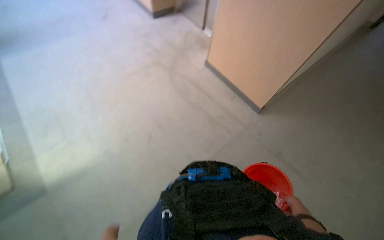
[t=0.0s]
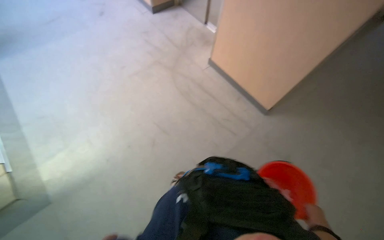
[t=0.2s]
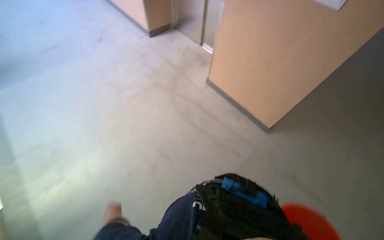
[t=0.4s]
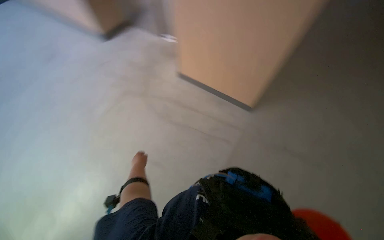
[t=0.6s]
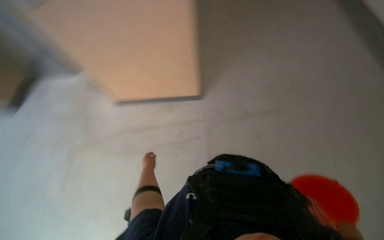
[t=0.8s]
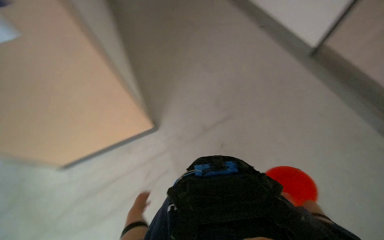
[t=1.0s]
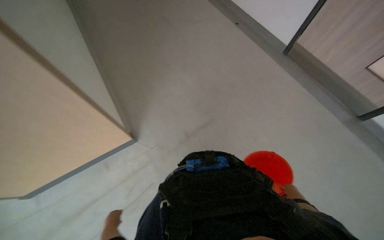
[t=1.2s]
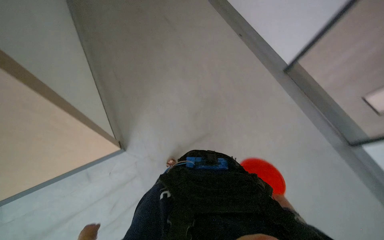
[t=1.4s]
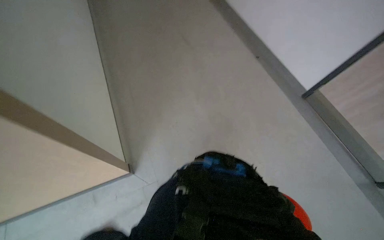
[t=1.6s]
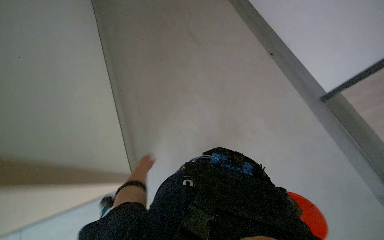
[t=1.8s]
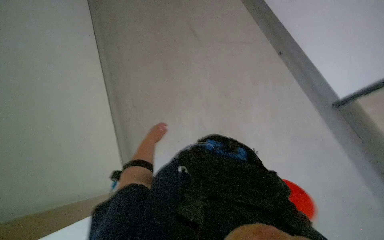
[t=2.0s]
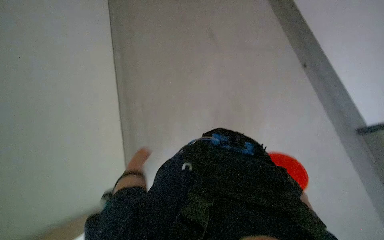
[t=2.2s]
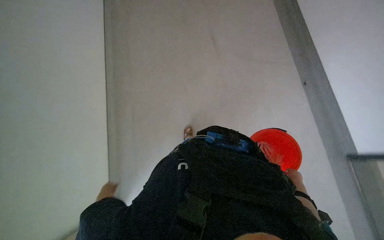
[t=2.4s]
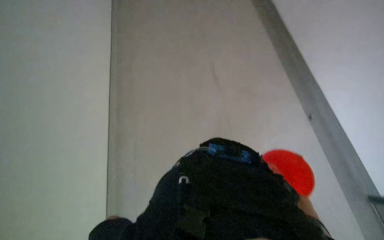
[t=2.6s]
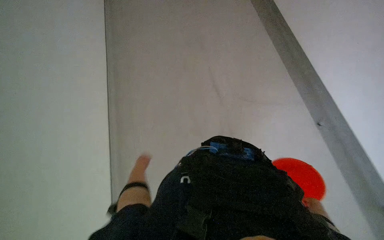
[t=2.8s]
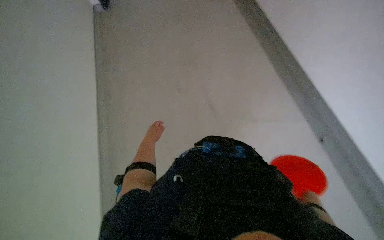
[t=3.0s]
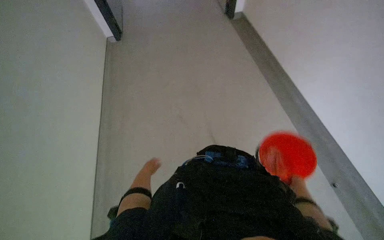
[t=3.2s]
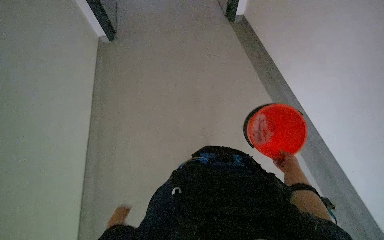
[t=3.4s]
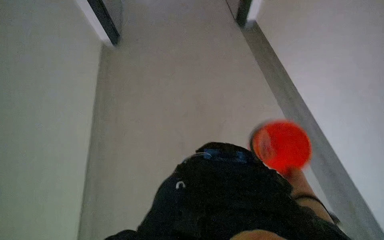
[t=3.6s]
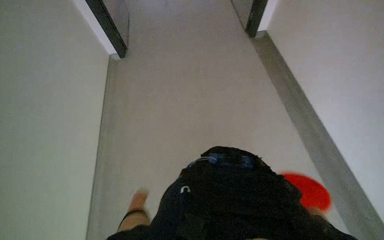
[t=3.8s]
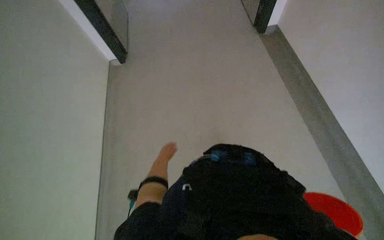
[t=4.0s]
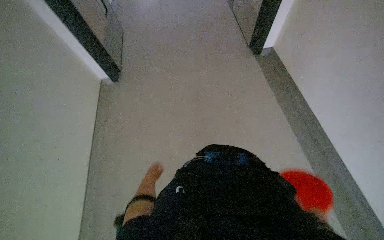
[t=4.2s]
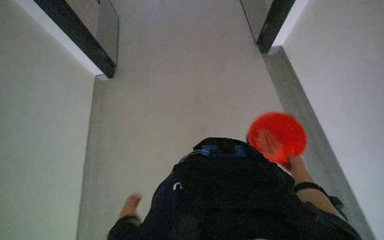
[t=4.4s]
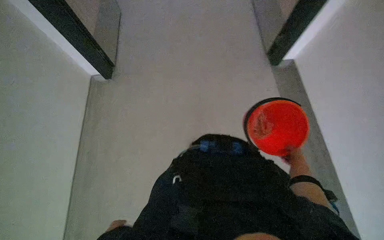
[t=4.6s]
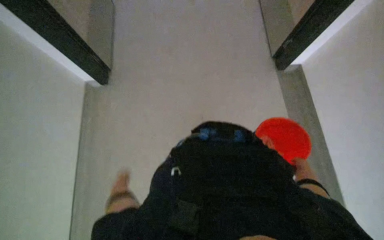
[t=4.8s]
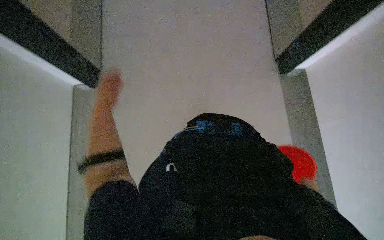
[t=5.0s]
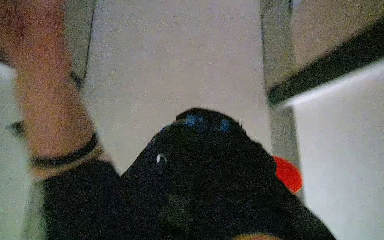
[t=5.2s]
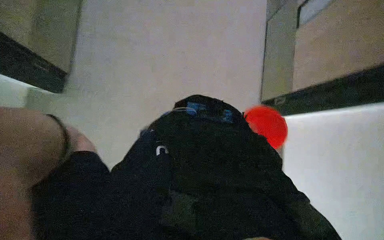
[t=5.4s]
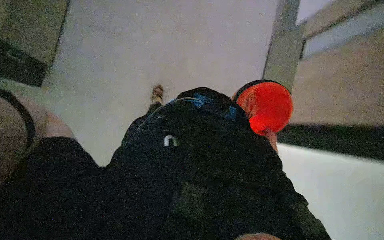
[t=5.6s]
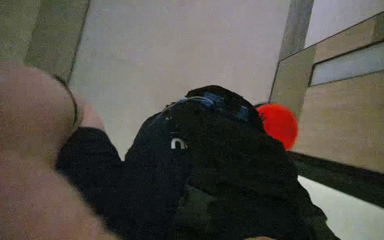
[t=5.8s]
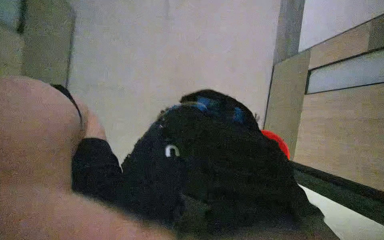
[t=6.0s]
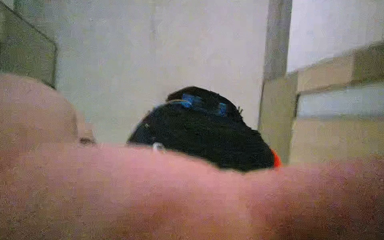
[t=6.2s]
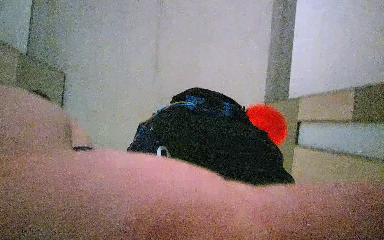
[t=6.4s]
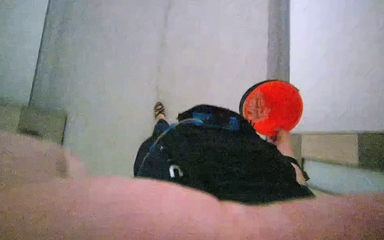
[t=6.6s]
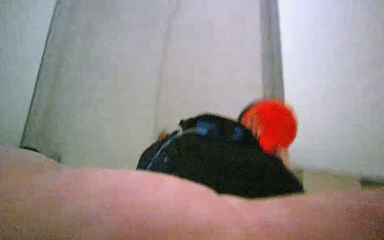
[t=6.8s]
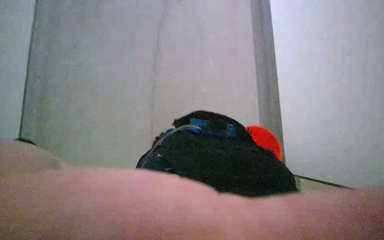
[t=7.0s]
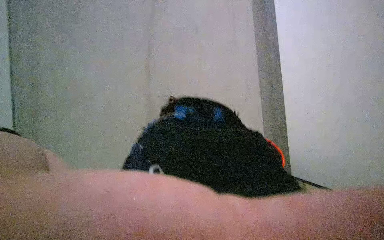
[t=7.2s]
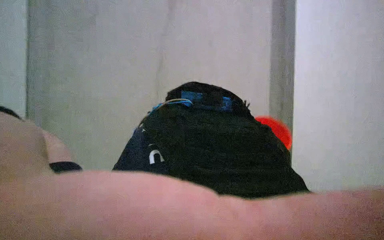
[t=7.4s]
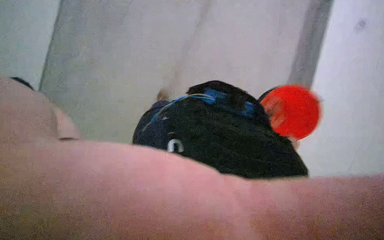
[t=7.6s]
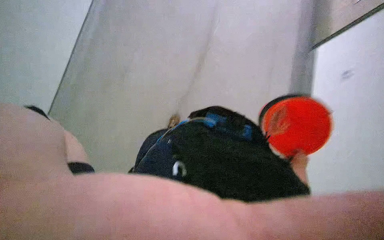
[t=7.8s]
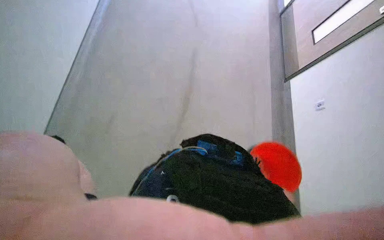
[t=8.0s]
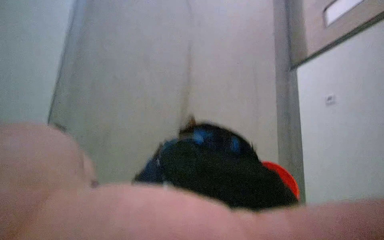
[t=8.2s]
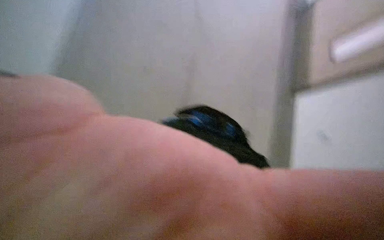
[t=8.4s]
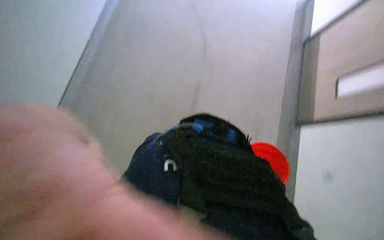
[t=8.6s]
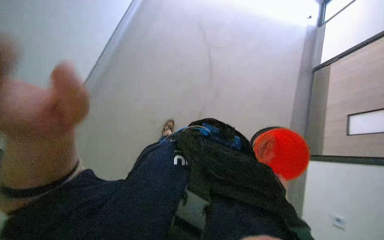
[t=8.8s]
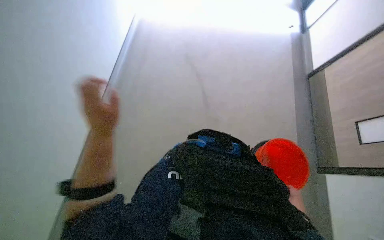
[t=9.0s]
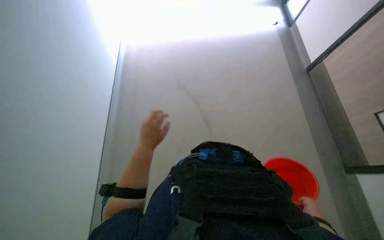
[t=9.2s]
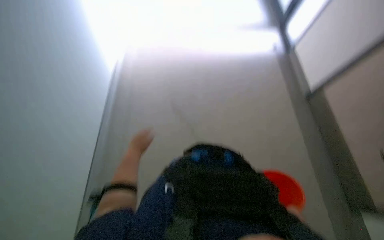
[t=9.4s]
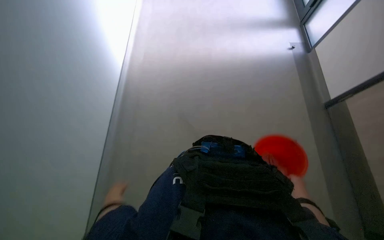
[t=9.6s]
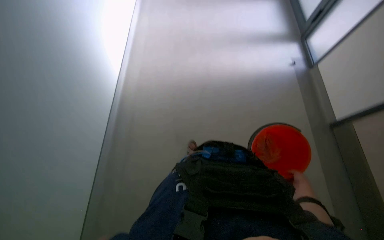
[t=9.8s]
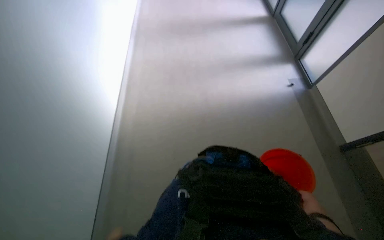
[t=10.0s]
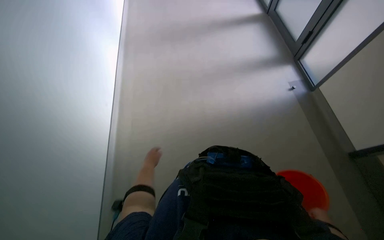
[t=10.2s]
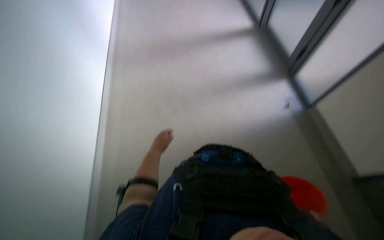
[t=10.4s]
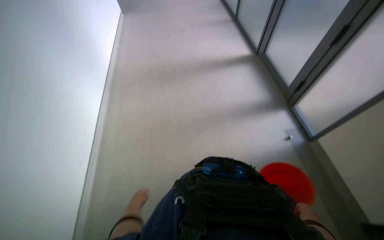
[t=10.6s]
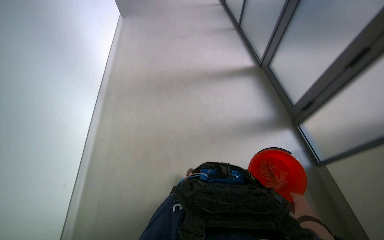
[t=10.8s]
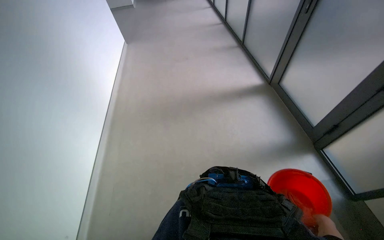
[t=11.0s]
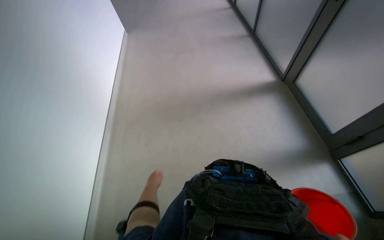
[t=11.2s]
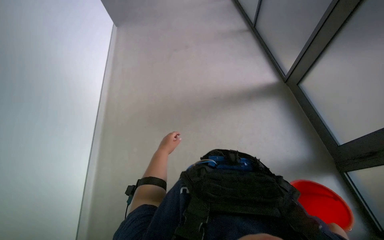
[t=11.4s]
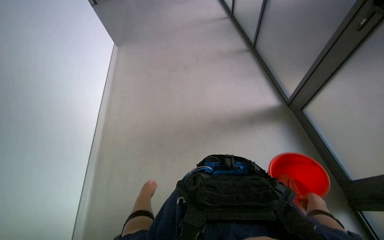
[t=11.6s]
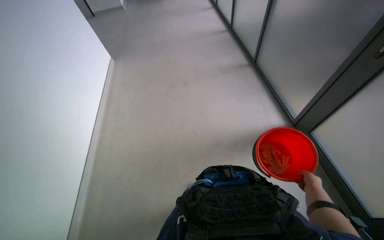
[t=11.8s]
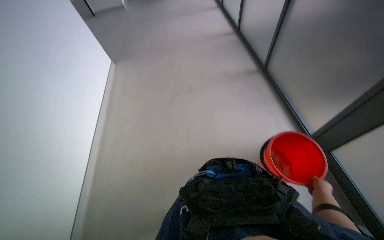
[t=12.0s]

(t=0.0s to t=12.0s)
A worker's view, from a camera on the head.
Job: preparing cleaning supplies.
The whole recording: Walking with cleaning supplies. The worker walks through a building carrying a red bucket and a white cloth.
t=0.0s - t=1.6s: The head turns to the right by roughly 50 degrees. The wearer looks some 20 degrees further upward.
t=10.4s - t=12.0s: The view tips upward by roughly 20 degrees.

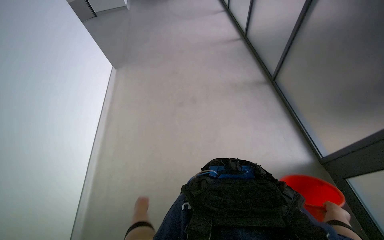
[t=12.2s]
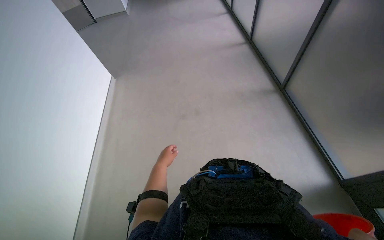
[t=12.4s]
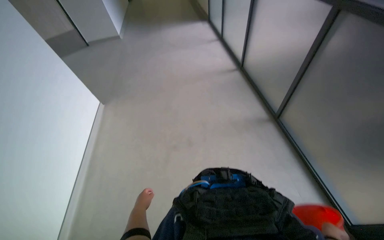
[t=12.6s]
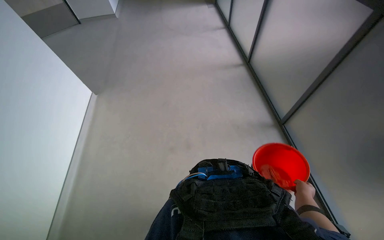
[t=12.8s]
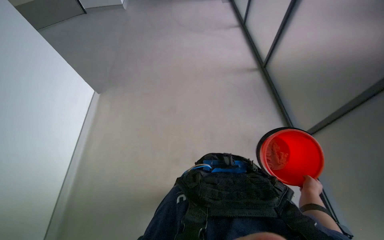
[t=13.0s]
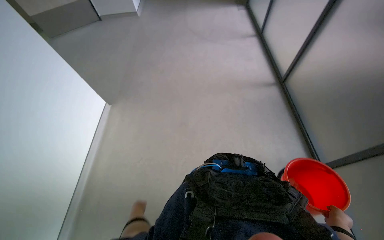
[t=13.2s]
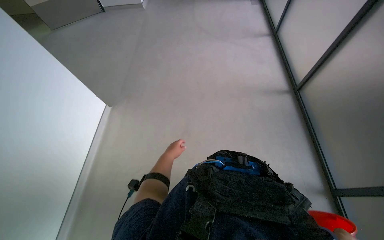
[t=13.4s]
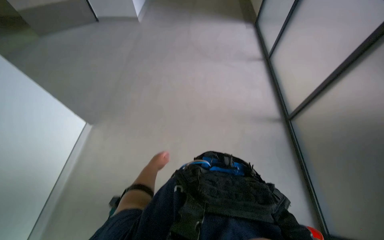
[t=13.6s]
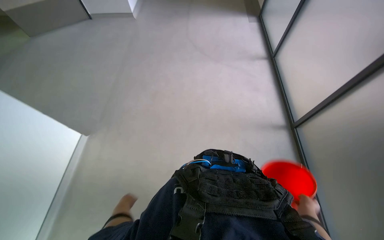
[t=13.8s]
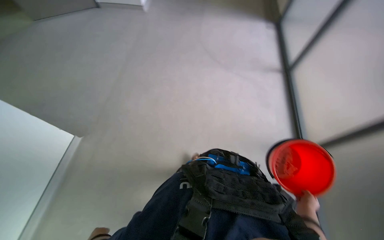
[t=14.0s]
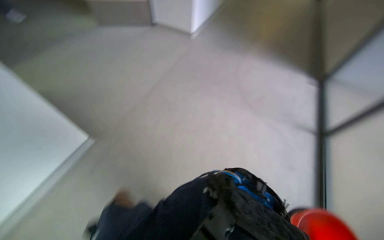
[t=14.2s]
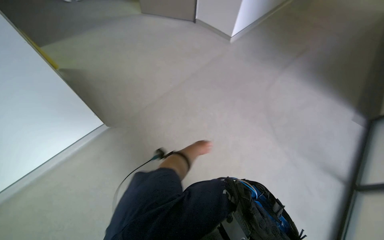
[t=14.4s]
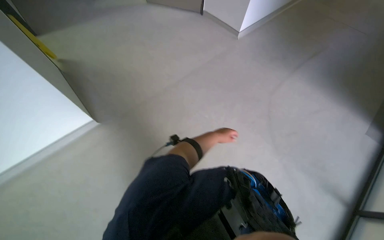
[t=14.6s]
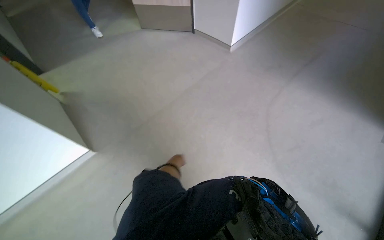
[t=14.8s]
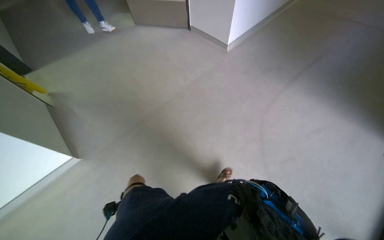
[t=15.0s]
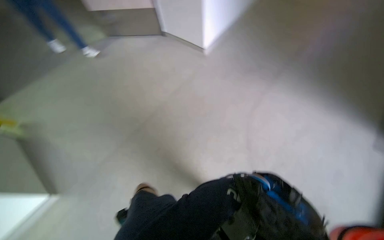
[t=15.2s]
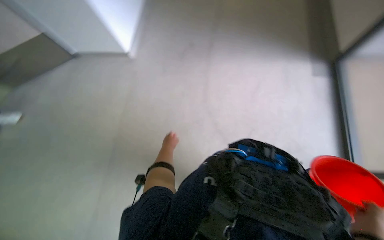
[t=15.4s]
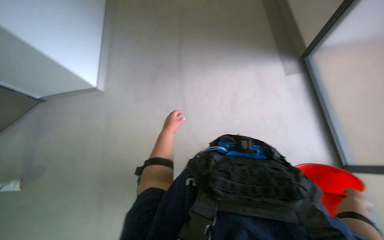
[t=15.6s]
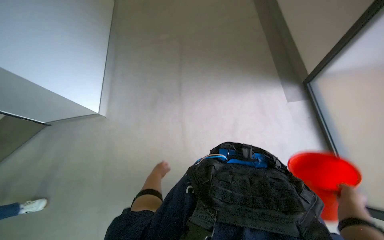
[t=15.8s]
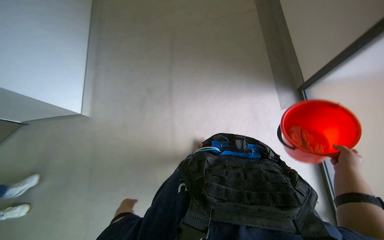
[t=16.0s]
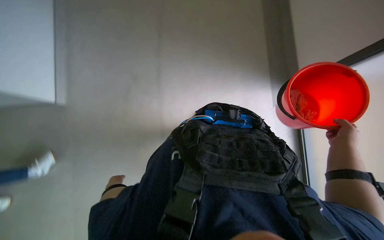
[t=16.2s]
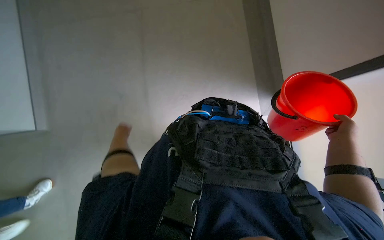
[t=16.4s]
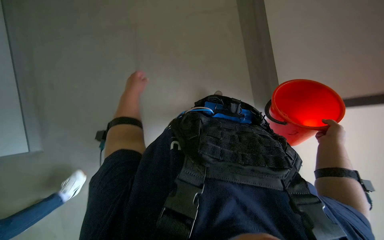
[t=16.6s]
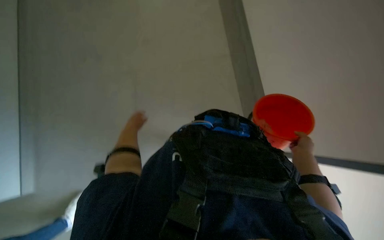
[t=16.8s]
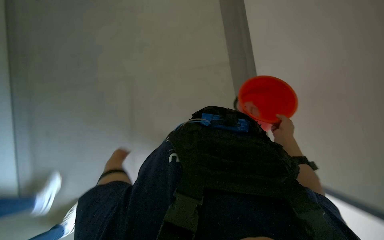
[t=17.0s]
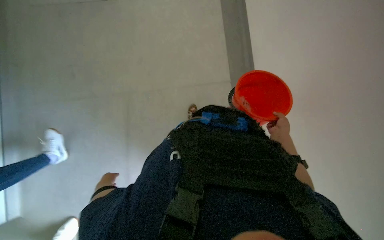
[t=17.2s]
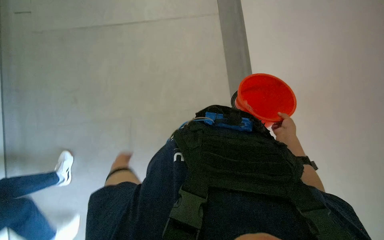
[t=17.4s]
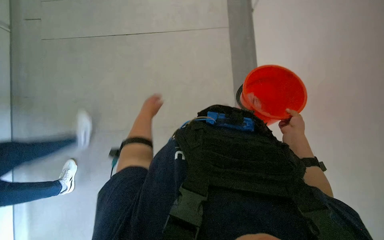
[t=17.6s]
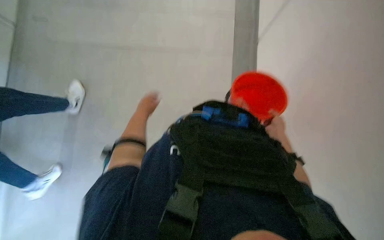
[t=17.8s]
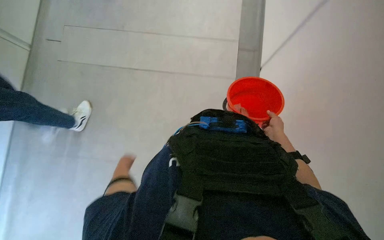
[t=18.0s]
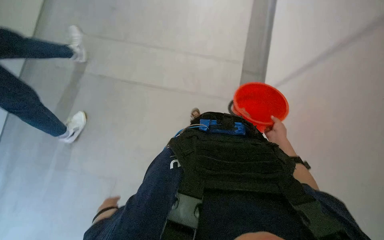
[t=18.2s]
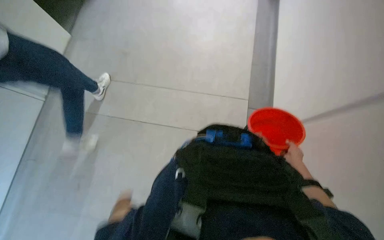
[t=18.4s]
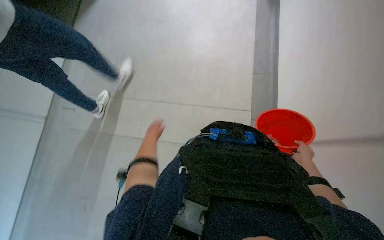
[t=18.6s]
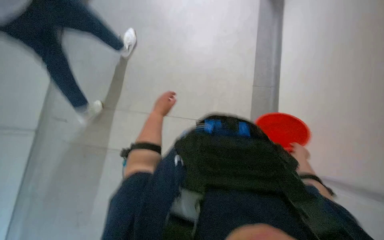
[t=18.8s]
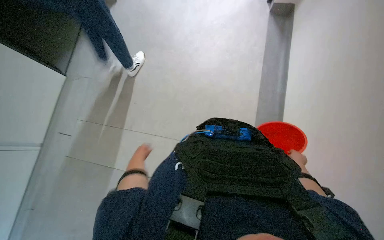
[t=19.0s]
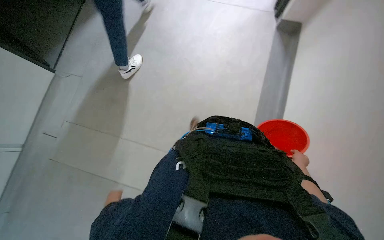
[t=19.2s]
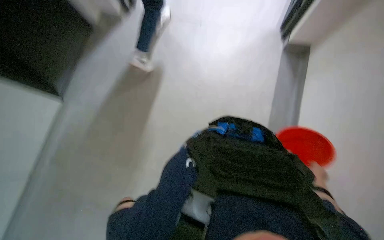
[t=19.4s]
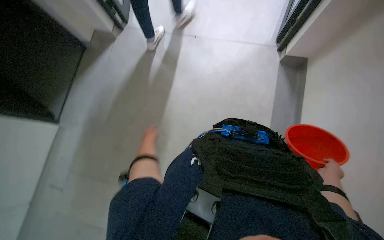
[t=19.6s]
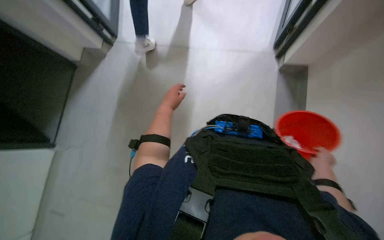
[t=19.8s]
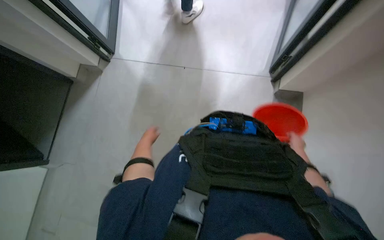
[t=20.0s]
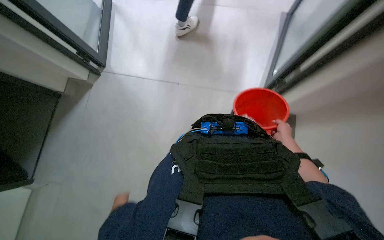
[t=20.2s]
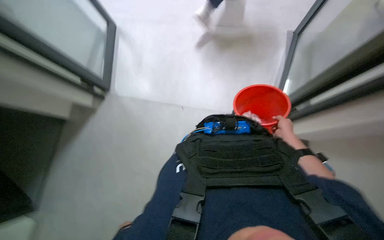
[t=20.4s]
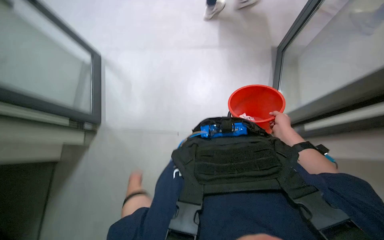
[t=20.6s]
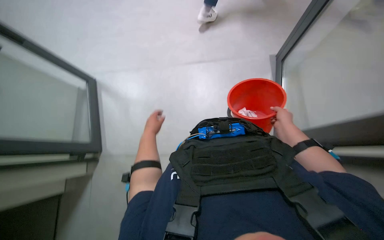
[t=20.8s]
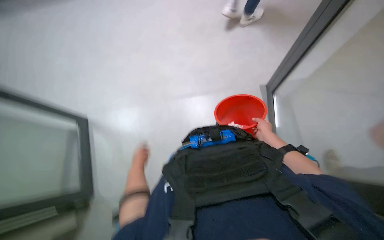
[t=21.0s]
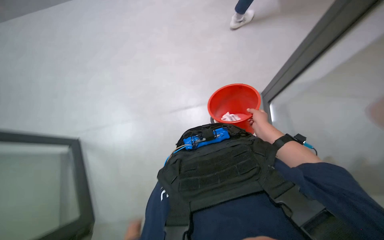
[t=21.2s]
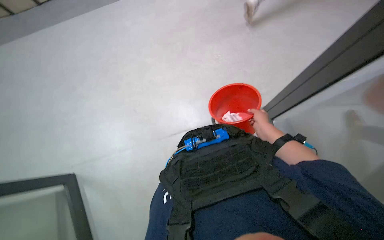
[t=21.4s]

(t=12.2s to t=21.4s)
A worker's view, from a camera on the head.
Job: preparing cleaning supplies.
The whole recording: Walking with cleaning supplies. The worker walks through a building carrying a red bucket and a white cloth.
t=13.8s - t=15.2s: The camera pitches upward, by about 15 degrees.
t=15.2s - t=16.8s: The wearer looks approximately 35 degrees further to the right.
t=16.8s - t=18.4s: The right hand goes roughly 10 cm farther from the camera.
t=19.8s - t=21.4s: The view tilts some 20 degrees upward. The right hand goes approximately 20 cm to the left and up the picture.
